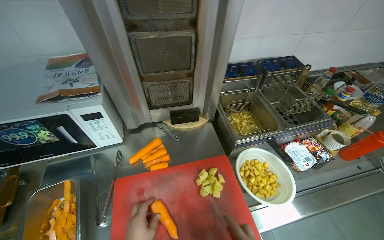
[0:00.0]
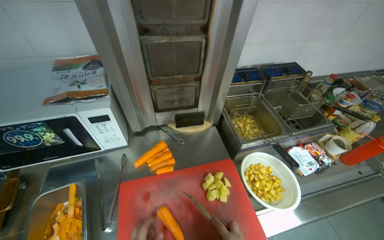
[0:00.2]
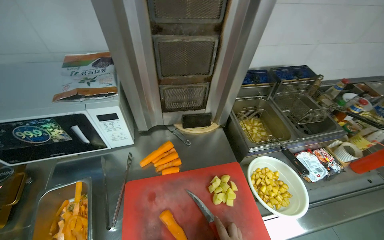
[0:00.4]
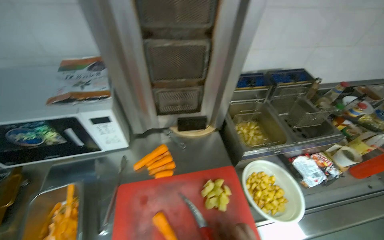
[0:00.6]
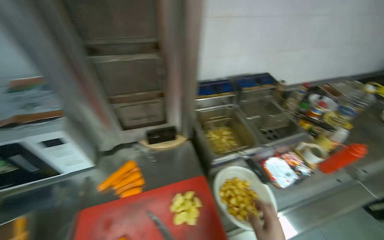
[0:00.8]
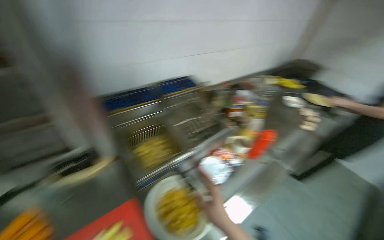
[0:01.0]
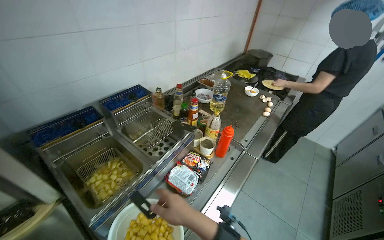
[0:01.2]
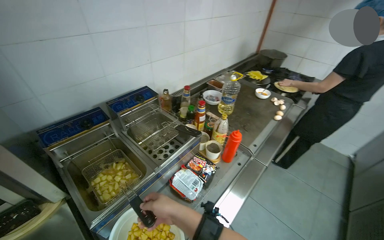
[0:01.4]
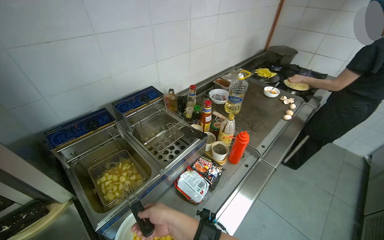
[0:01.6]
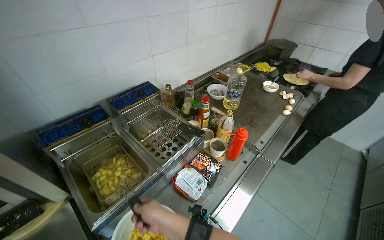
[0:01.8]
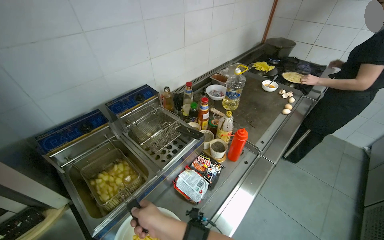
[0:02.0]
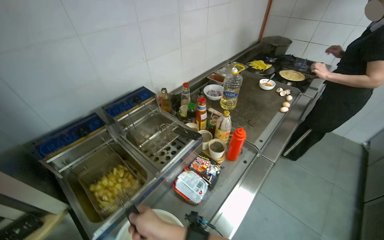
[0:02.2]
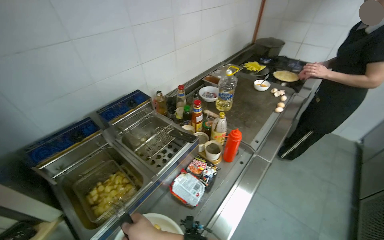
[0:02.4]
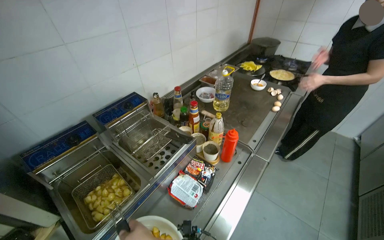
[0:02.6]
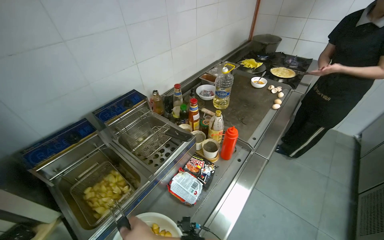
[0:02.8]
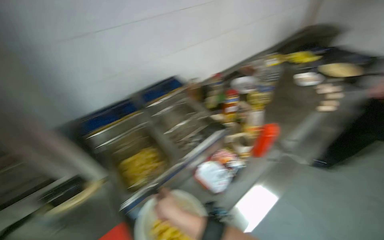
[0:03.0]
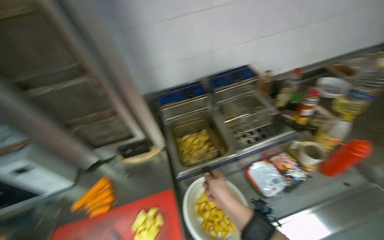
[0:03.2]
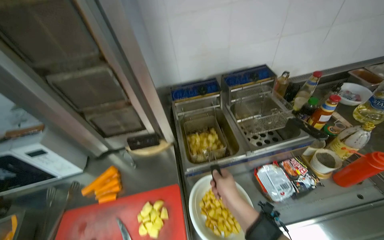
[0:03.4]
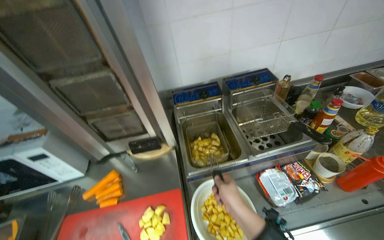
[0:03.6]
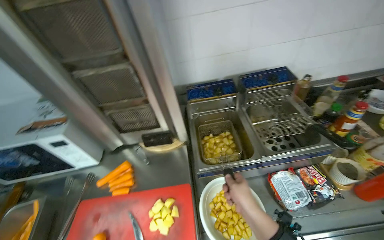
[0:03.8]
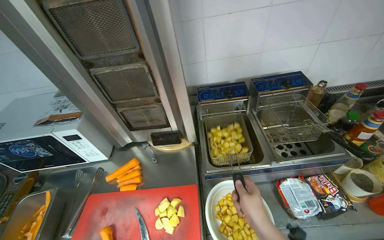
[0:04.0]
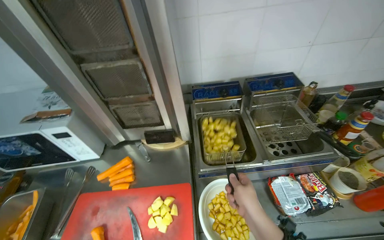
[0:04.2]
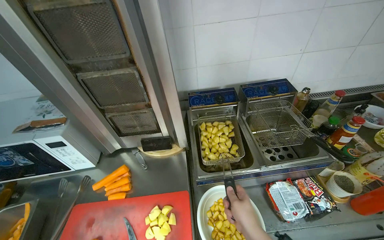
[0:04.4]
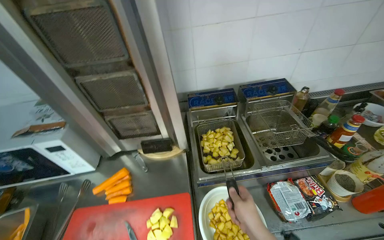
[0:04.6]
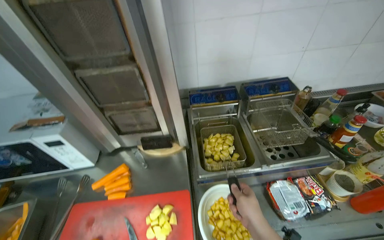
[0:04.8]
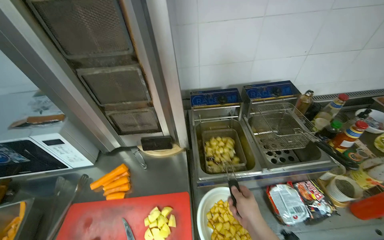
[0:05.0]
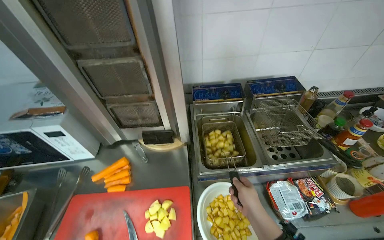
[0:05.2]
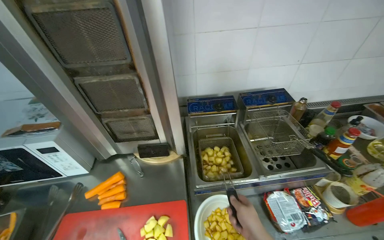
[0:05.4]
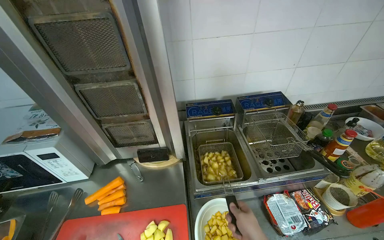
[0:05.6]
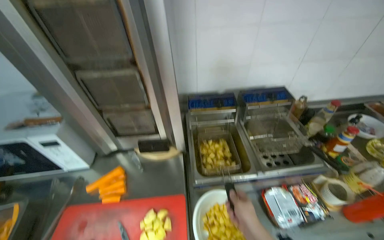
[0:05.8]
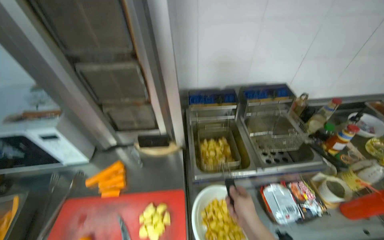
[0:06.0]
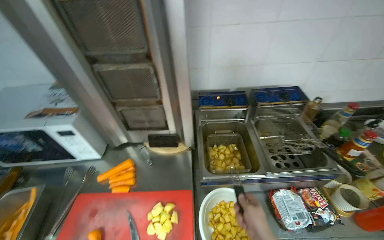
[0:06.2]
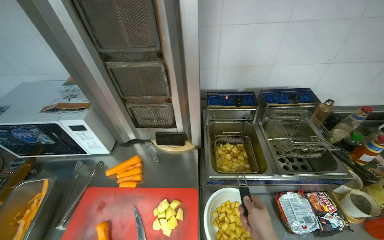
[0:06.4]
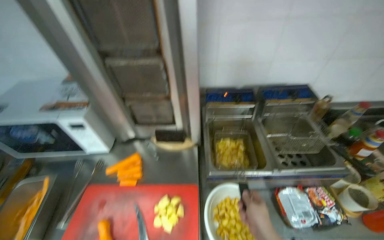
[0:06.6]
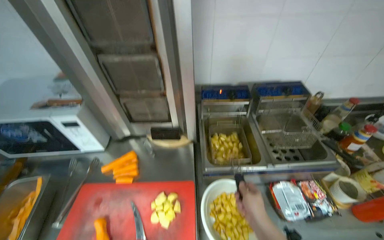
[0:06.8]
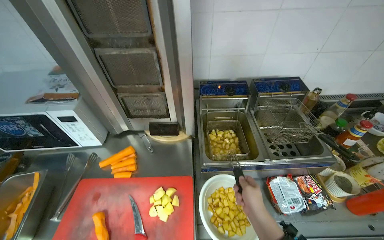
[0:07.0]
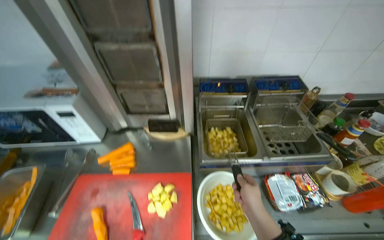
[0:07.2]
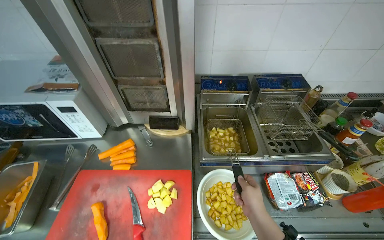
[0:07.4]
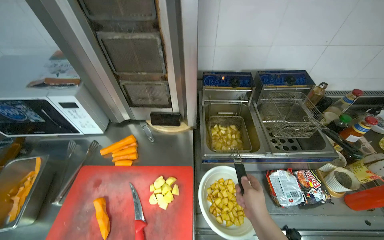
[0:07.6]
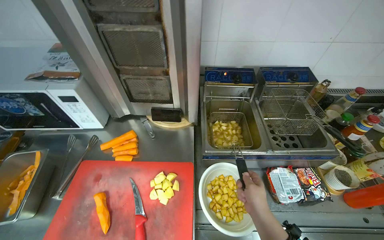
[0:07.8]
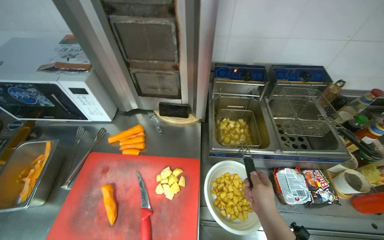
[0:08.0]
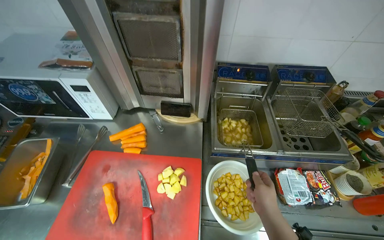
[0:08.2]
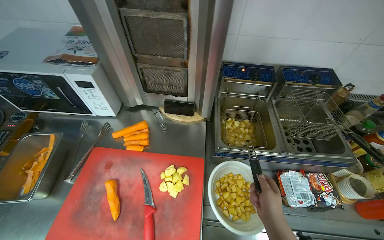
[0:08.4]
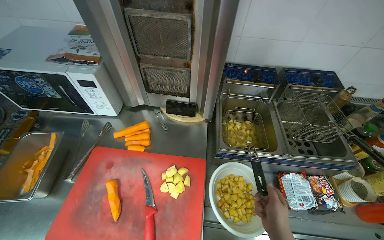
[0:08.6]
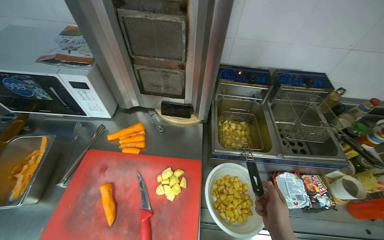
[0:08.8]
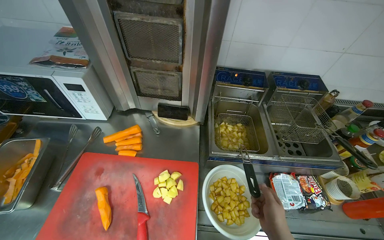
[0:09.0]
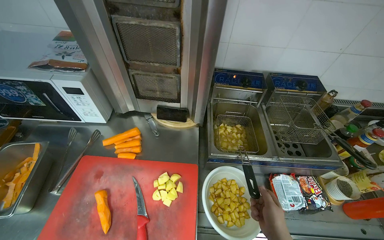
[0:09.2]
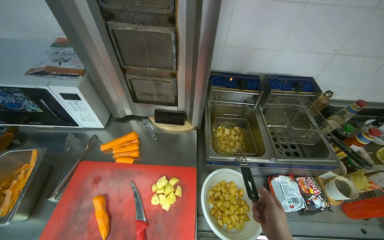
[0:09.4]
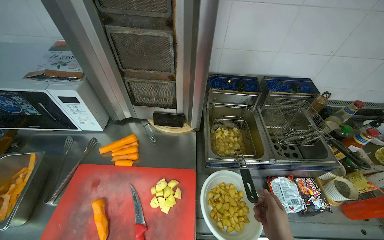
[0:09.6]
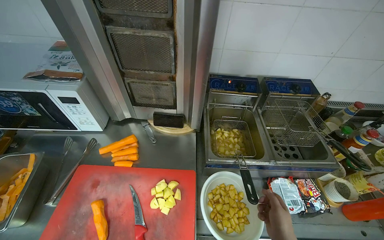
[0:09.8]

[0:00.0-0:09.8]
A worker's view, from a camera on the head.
Job: cooking food.
The whole recording: Collecting and loading potatoes into fryer. The worker collects cut potatoes from the cutting board and loads them into the deep fryer.
0:00.0 to 0:01.4: The wearer moves approximately 40 cm. The head rotates roughly 35 degrees to the right.
0:02.8 to 0:04.2: The wearer's head swings approximately 45 degrees to the left.

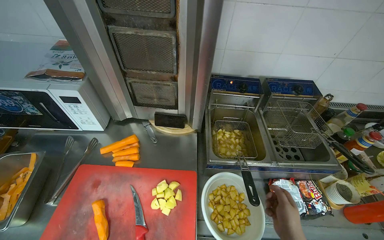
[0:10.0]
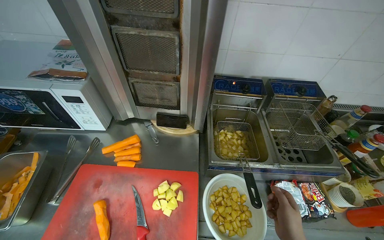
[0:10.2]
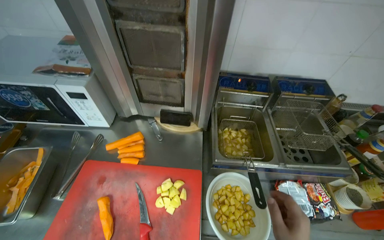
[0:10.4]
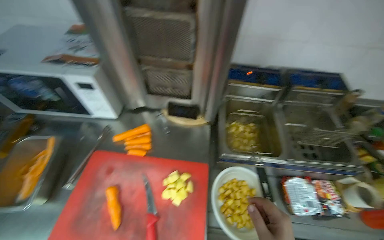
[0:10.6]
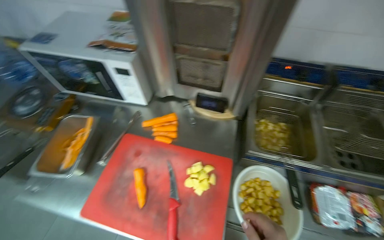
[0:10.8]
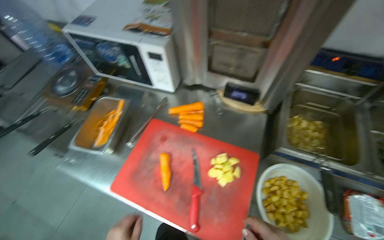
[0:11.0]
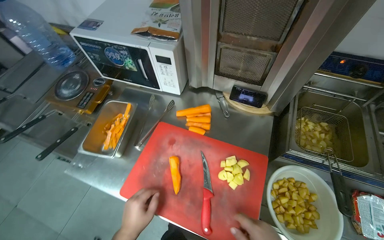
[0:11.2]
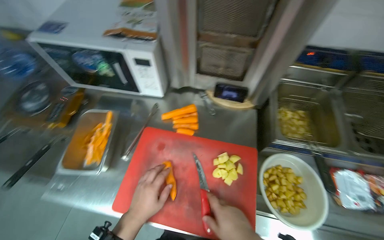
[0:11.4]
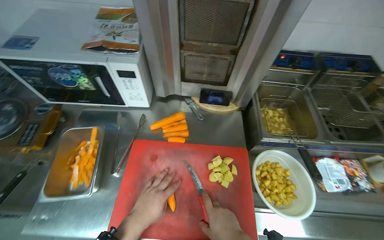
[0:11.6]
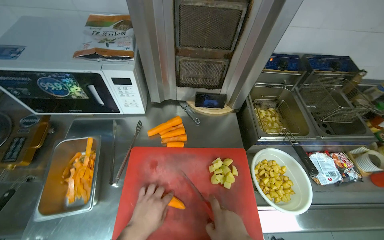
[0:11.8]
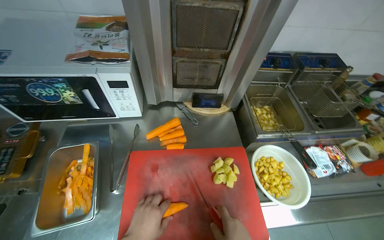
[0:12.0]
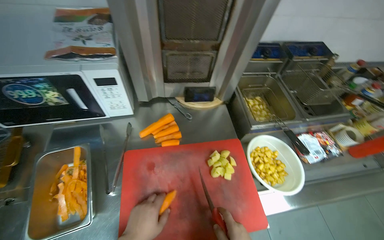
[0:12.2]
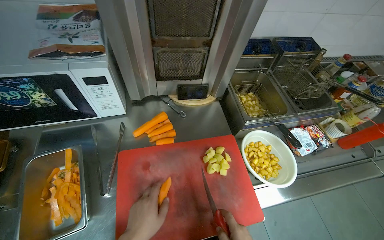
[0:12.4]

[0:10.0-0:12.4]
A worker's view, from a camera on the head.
Job: cooking food.
The whole recording: Collecting and loading potatoes into fryer. The worker collects cut potatoes from the cutting board and loads them into the deep fryer.
0:10.0 to 0:11.2: The head turns to the left by about 20 degrees.
0:11.2 to 0:12.4: The head rotates approximately 35 degrees to the right.

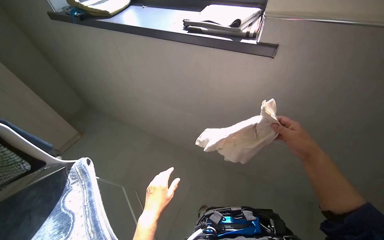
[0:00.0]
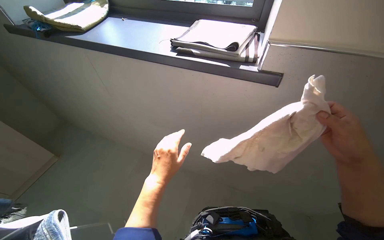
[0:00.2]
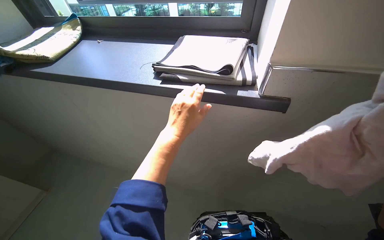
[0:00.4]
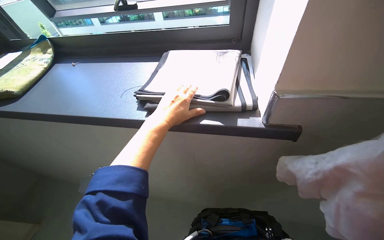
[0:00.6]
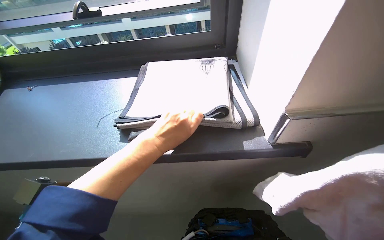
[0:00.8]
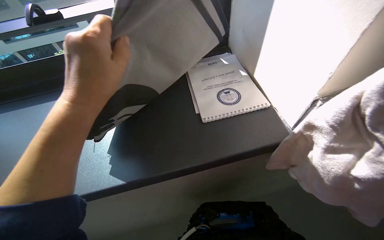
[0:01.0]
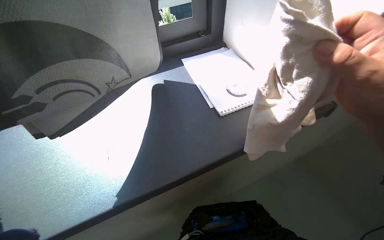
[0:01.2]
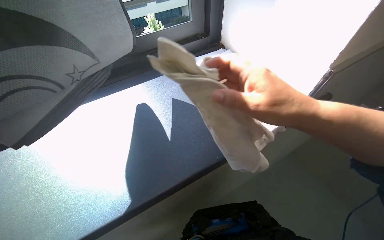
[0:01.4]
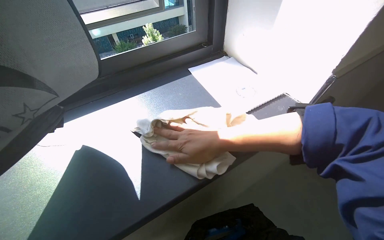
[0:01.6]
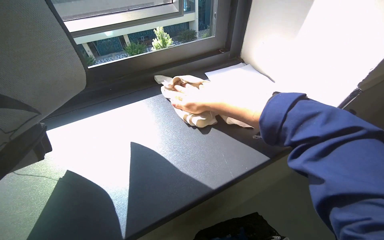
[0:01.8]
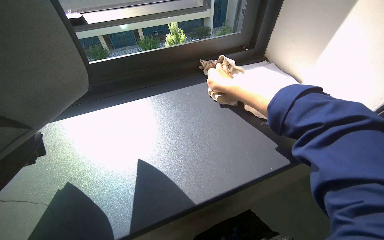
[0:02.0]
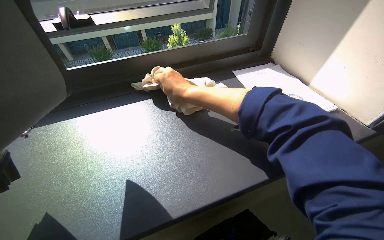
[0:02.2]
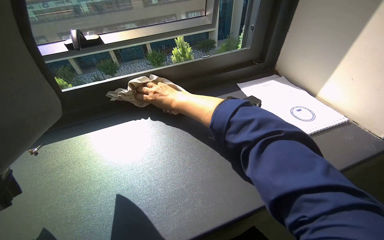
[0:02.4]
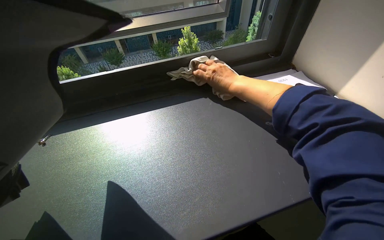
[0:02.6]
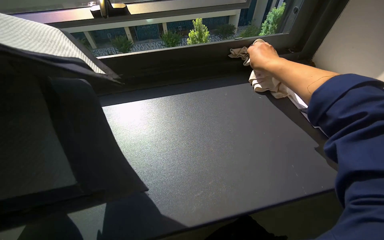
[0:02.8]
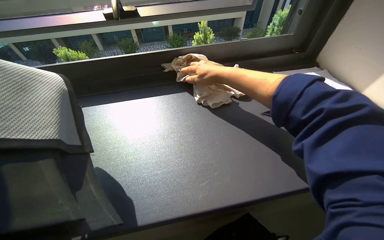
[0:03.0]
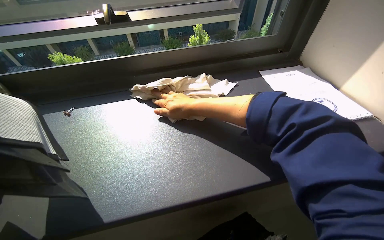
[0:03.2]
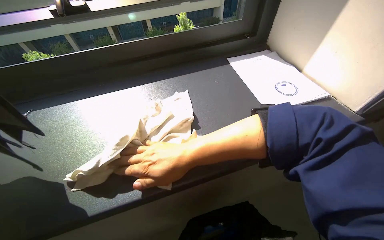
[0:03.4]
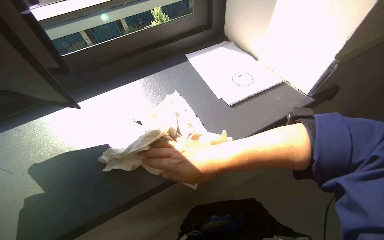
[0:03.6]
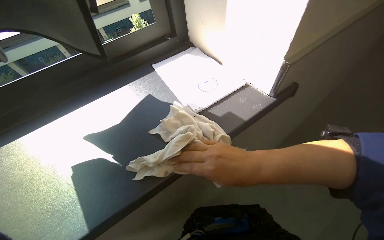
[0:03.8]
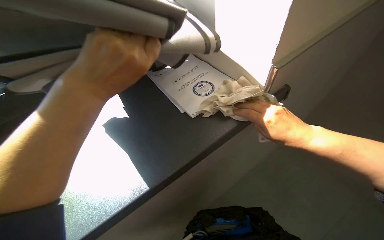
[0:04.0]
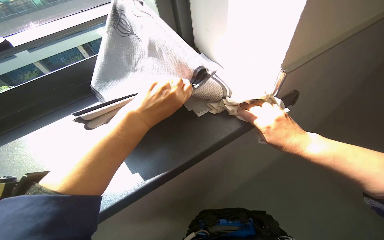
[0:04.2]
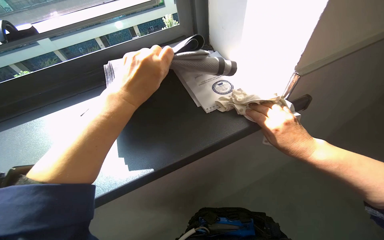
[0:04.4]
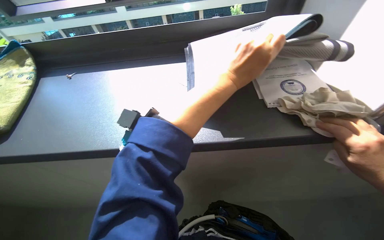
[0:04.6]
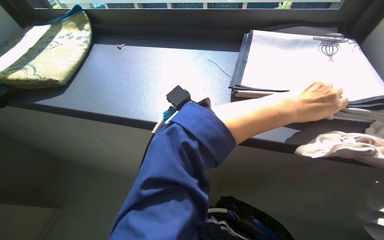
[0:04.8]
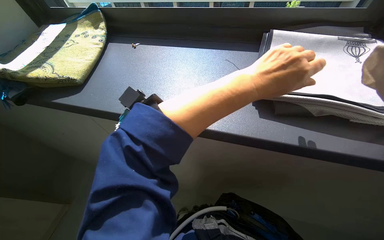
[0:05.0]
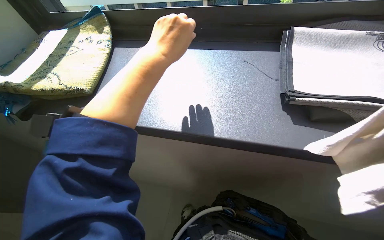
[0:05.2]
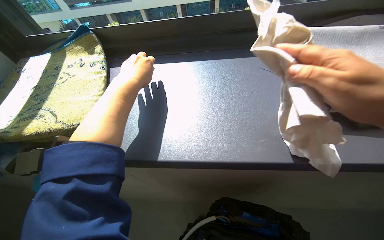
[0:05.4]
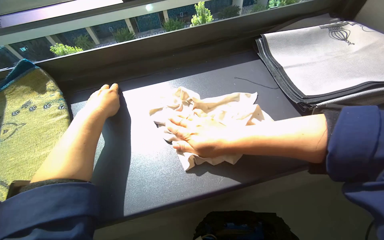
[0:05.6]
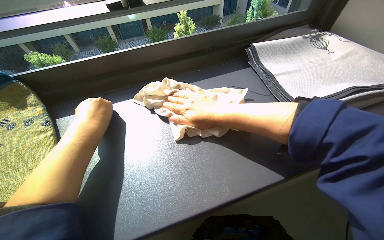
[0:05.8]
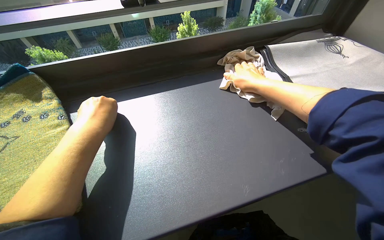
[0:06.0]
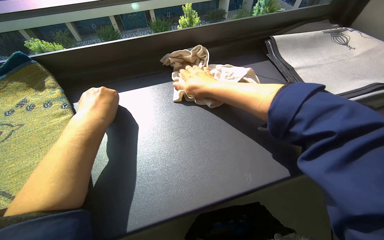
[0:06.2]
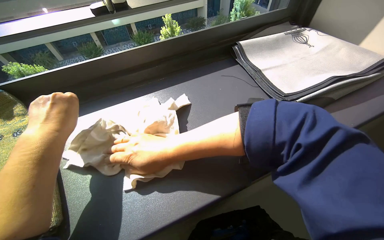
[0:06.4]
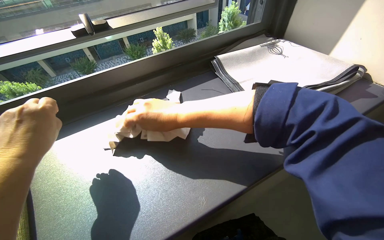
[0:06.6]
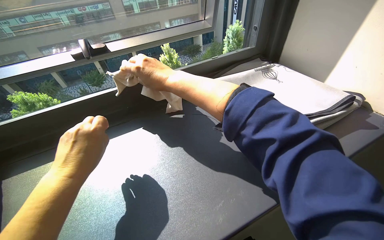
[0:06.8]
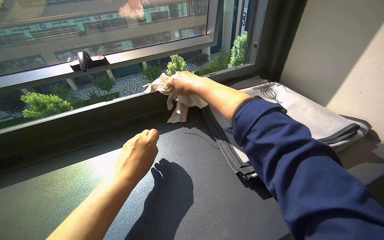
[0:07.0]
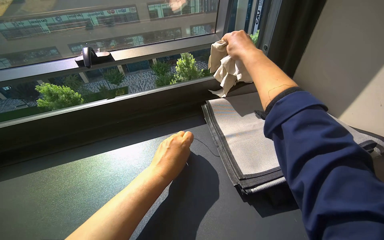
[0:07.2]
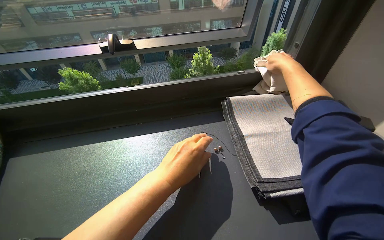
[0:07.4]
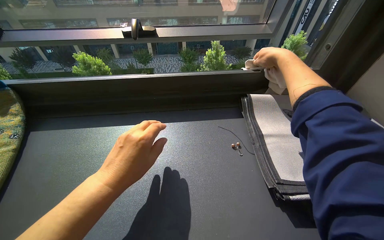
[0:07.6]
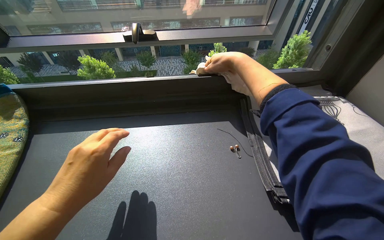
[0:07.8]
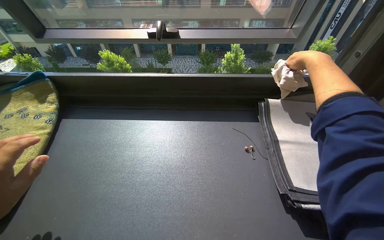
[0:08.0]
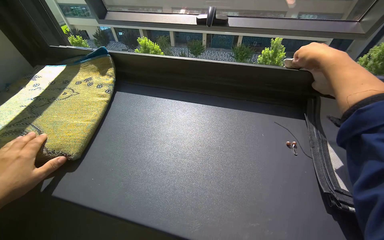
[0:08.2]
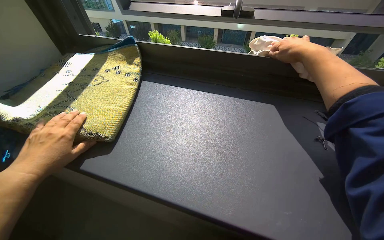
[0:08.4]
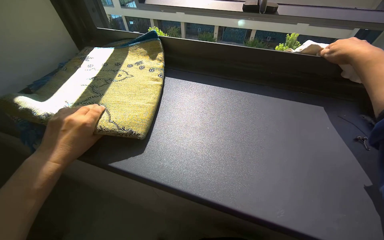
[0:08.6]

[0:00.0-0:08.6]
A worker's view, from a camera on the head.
Job: wiping surfaces.
The whole recording: Wiping window ledge and organizing items. The worker wipes the window ledge with a cloth after moving items.
0:00.0 to 0:01.4: The wearer moves roughly 40 cm. The head turns to the right by roughly 45 degrees.
0:01.4 to 0:02.8: The head rotates roughly 25 degrees to the left.
0:02.8 to 0:04.4: The view tilts approximately 15 degrees downward. The right hand moves down the picture and nearer to the camera, approximately 35 cm.
0:05.8 to 0:07.2: The left hand travels to the right by roughly 35 cm. The right hand swings left and right, roughly 25 cm each way, with 2 reversals.
0:07.2 to 0:08.6: The head rotates some 35 degrees to the left. The right hand moves left and right over roughly 25 cm, changing direction 2 times.
